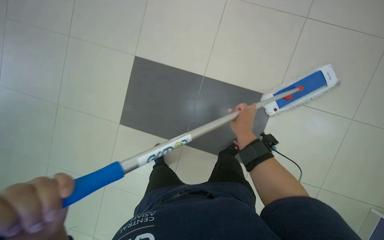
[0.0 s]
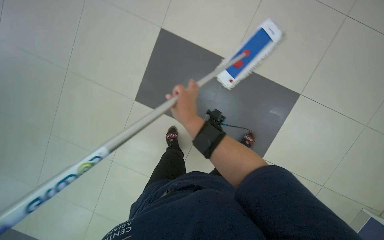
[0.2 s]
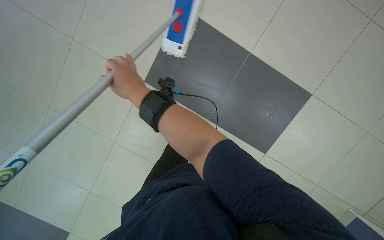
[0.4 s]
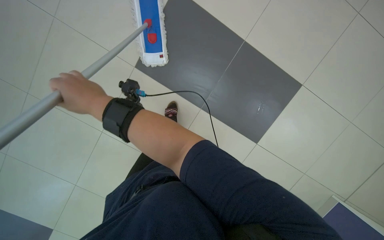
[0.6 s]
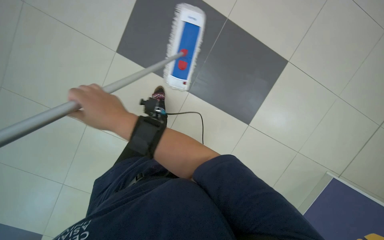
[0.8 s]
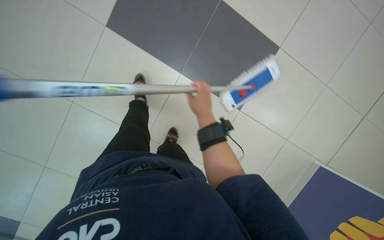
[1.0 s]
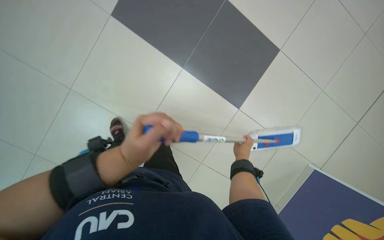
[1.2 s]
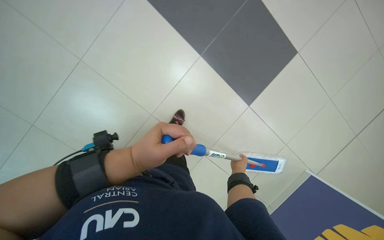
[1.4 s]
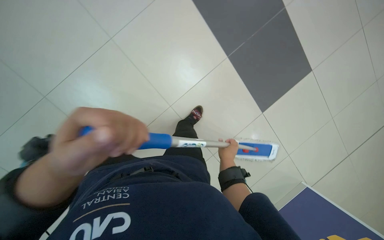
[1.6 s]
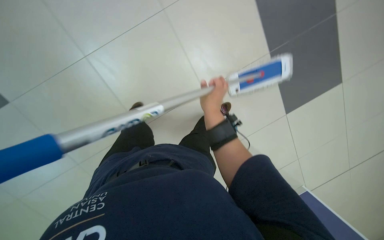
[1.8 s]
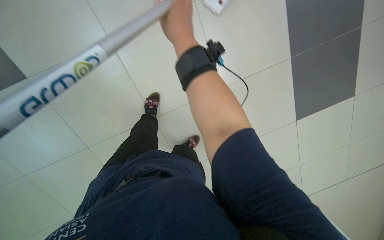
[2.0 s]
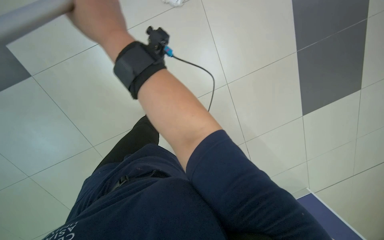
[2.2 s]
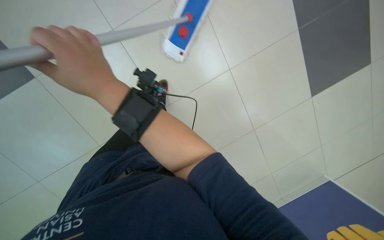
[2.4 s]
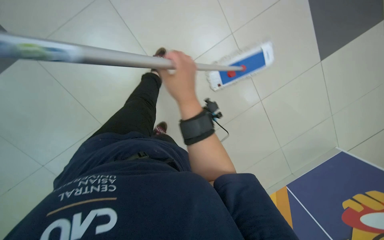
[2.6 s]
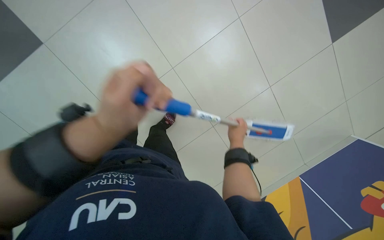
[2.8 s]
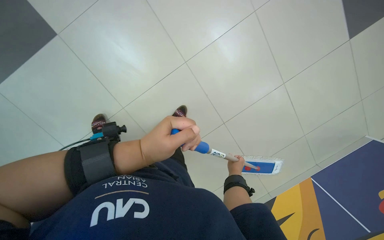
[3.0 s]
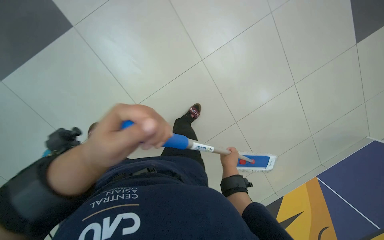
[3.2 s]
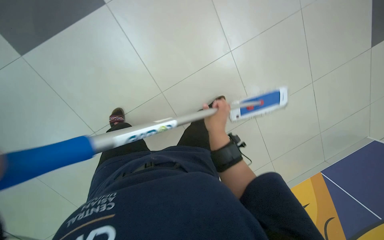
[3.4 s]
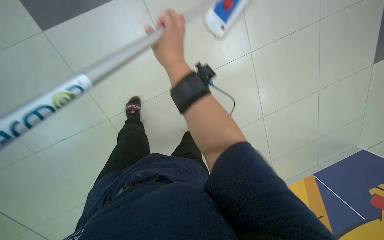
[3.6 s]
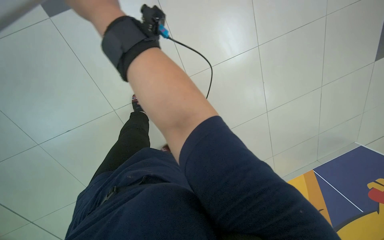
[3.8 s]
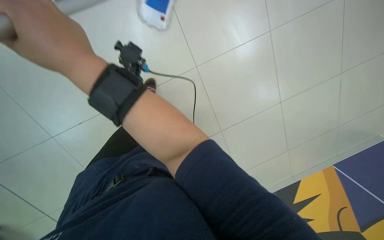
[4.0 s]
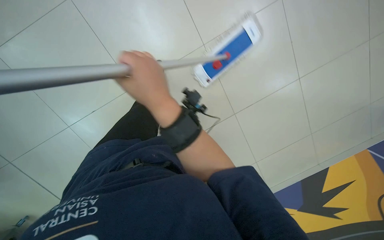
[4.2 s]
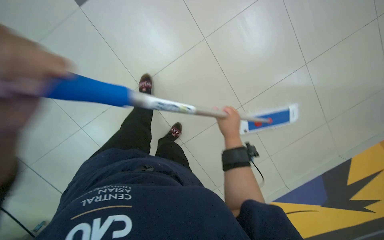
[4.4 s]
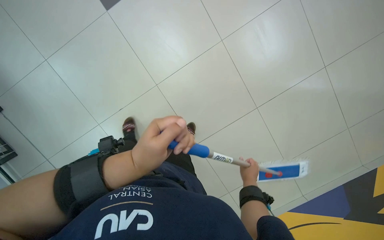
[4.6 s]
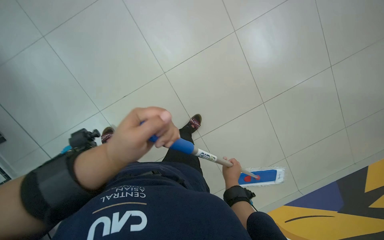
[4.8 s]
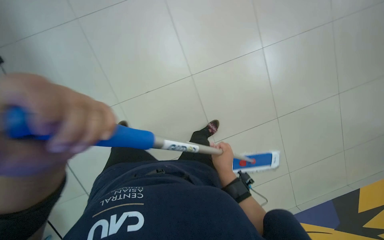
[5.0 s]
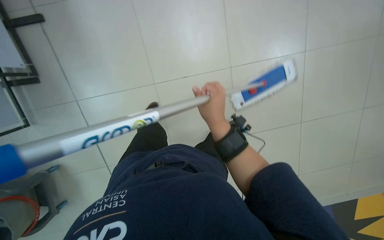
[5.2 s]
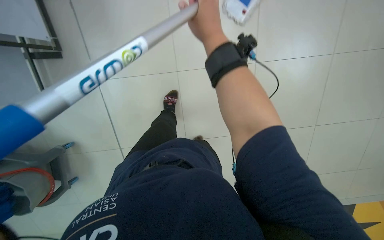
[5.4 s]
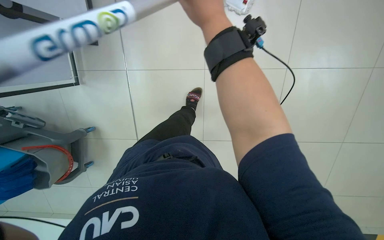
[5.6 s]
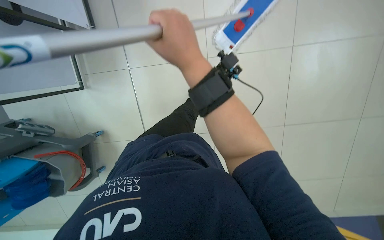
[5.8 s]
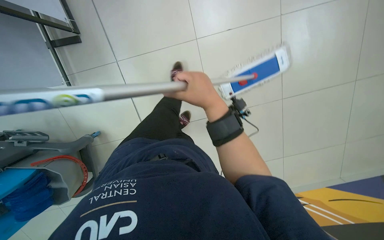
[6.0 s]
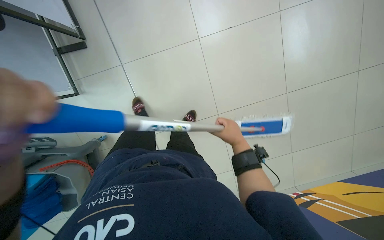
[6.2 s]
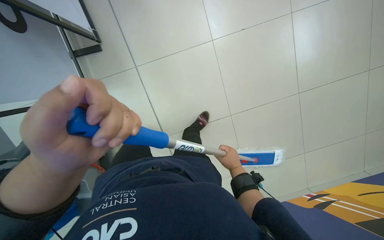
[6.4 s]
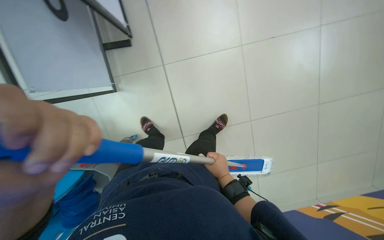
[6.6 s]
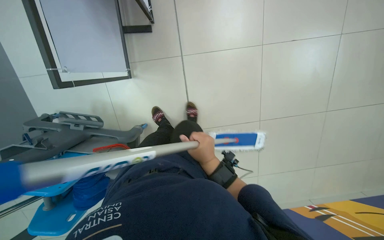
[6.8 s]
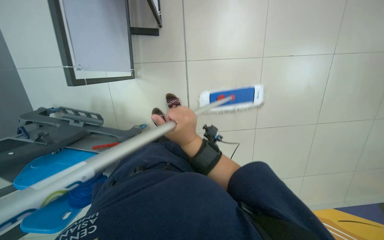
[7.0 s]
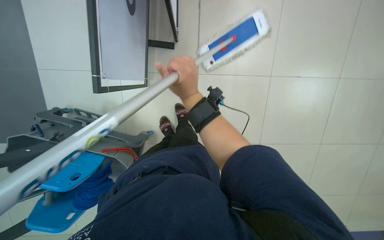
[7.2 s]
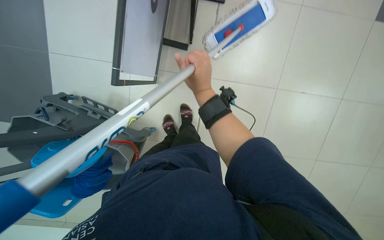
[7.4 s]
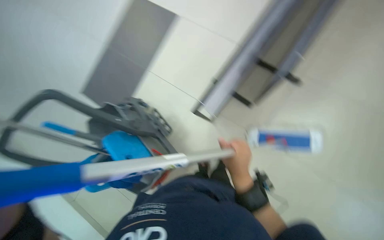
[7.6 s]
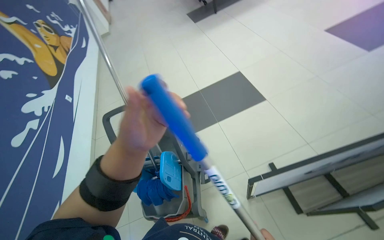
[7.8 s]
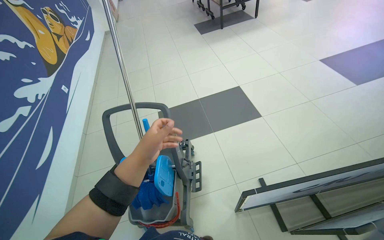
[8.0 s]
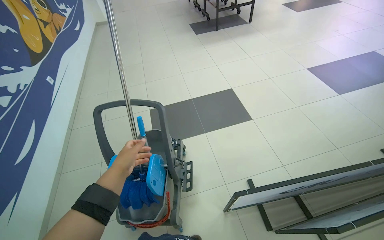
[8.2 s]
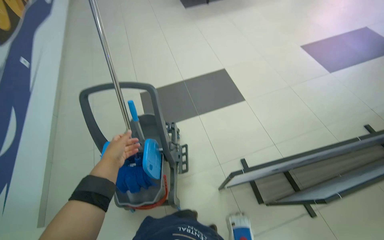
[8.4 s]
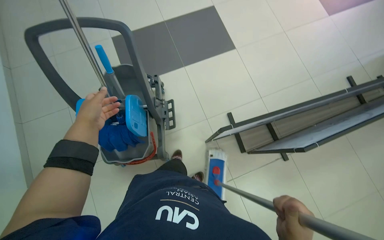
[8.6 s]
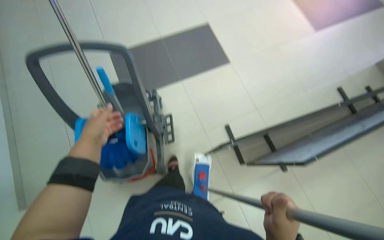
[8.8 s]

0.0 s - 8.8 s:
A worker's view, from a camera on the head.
Job: mopping floor.
The whole recording: Mopping office floor with flat mop. The worker mops the office floor using a flat mop and a cleaning cart.
1.4 s - 3.0 s: The right hand reaches approximately 40 cm nearer to the camera, then returns.
3.0 s - 4.4 s: The camera travels to the left, approximately 70 cm.
4.4 s - 5.8 s: The head turns to the left by about 25 degrees. The right hand goes up and down the picture, about 40 cm each way, reversing 2 times.
7.4 s - 8.8 s: Everything in view rotates about 40 degrees clockwise.

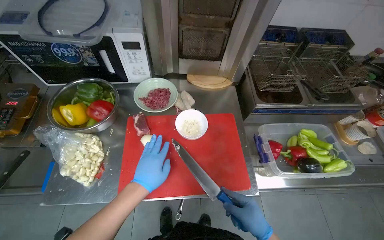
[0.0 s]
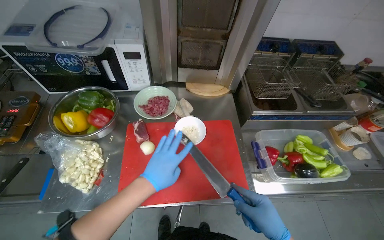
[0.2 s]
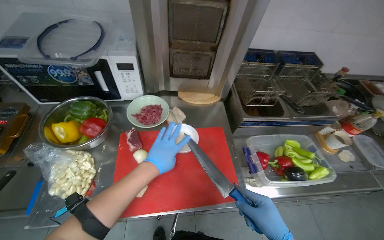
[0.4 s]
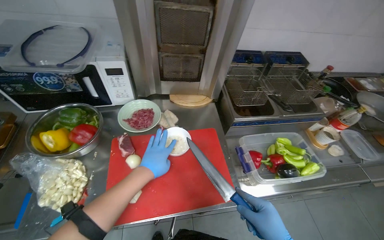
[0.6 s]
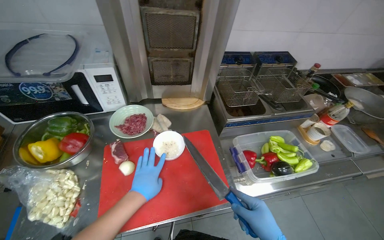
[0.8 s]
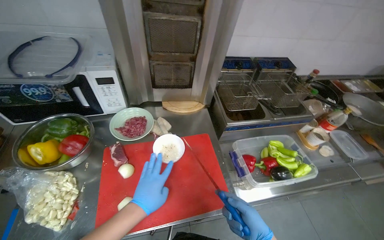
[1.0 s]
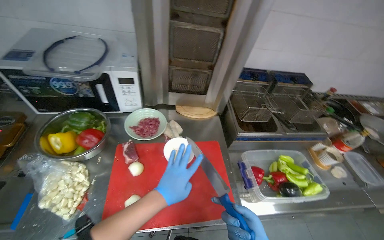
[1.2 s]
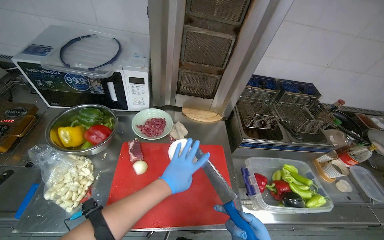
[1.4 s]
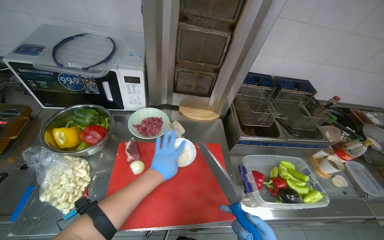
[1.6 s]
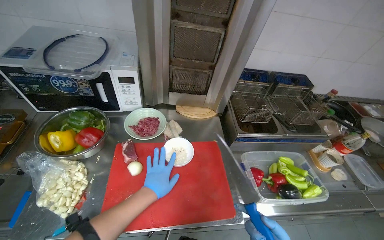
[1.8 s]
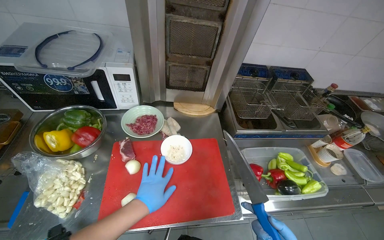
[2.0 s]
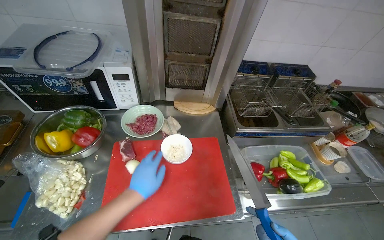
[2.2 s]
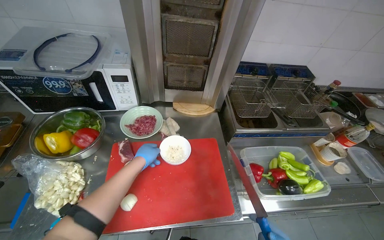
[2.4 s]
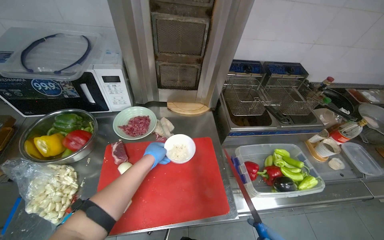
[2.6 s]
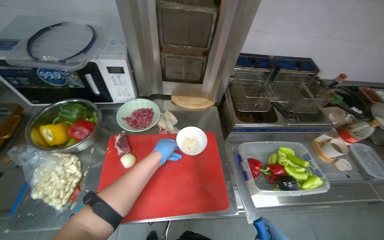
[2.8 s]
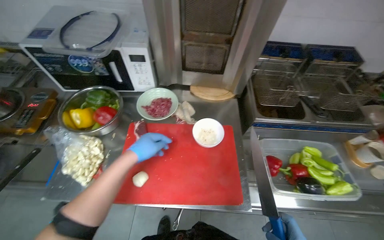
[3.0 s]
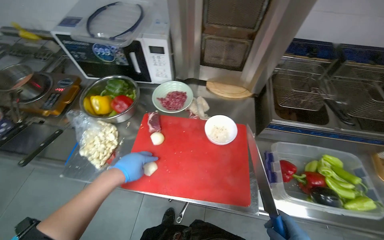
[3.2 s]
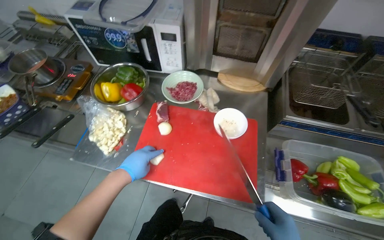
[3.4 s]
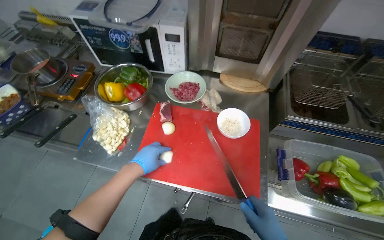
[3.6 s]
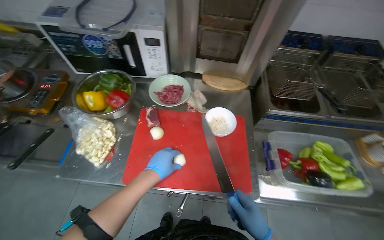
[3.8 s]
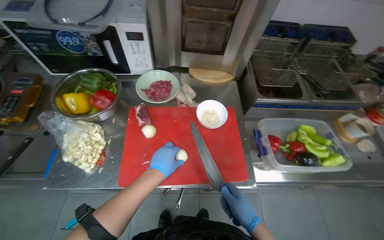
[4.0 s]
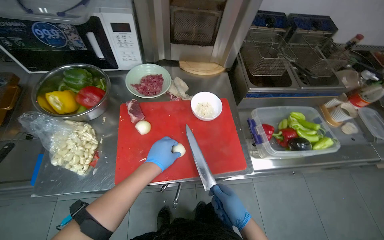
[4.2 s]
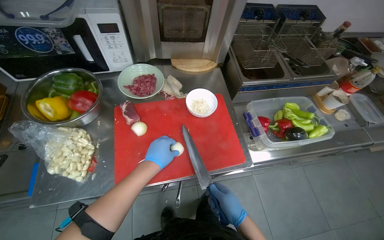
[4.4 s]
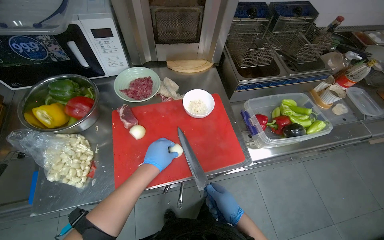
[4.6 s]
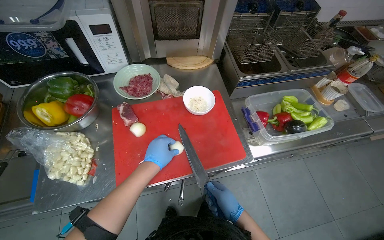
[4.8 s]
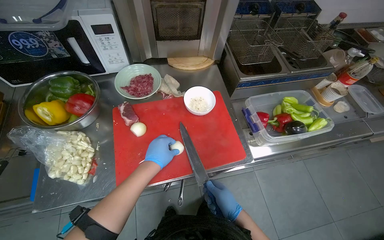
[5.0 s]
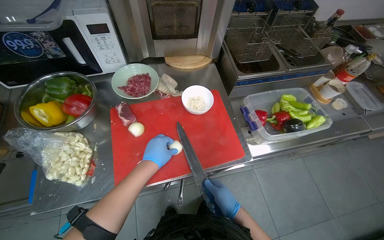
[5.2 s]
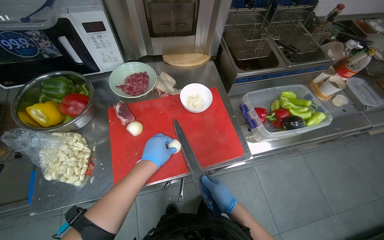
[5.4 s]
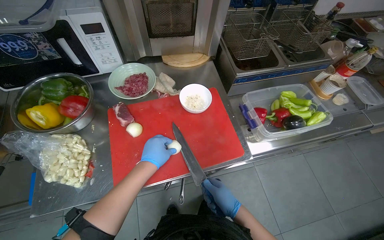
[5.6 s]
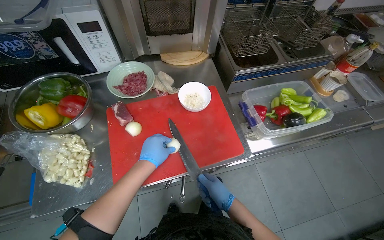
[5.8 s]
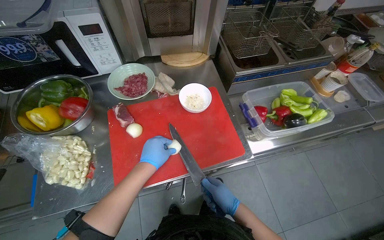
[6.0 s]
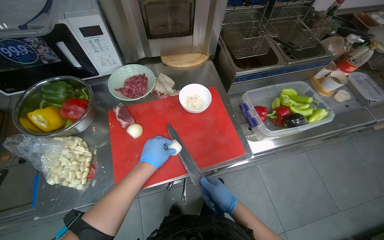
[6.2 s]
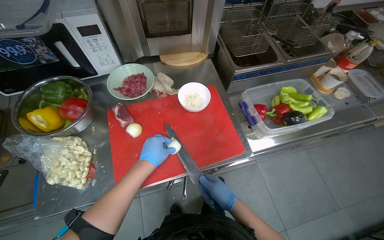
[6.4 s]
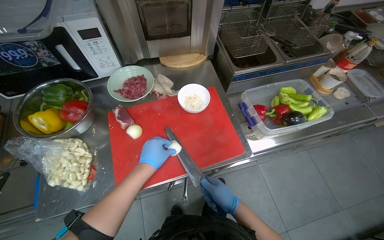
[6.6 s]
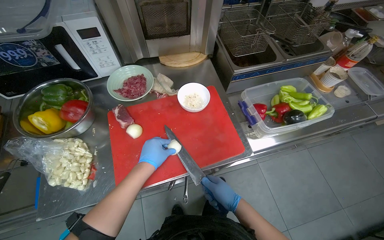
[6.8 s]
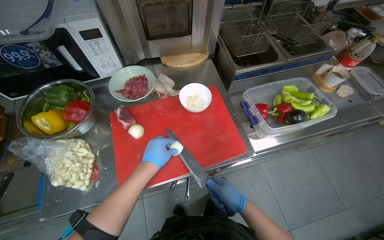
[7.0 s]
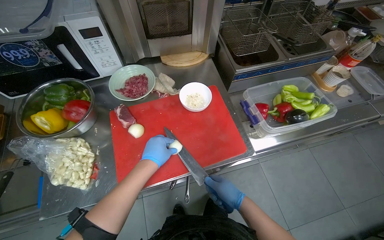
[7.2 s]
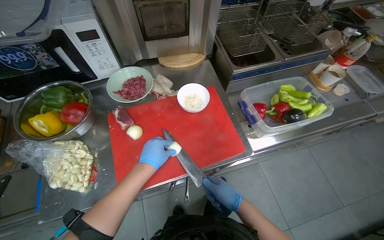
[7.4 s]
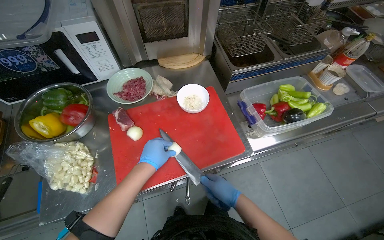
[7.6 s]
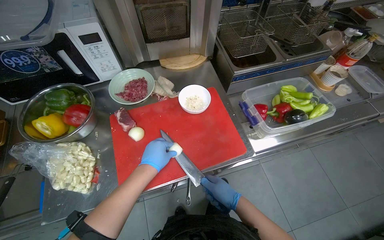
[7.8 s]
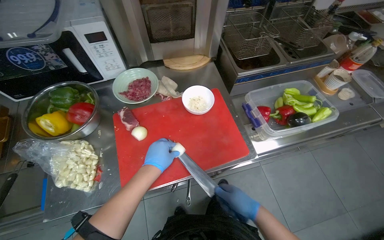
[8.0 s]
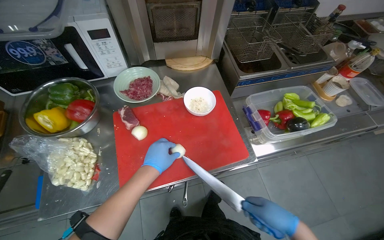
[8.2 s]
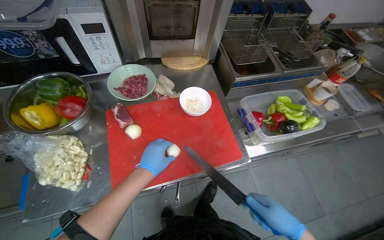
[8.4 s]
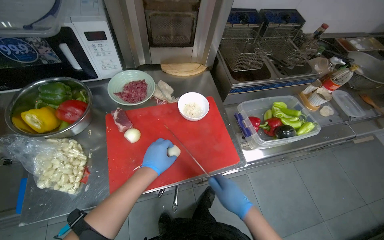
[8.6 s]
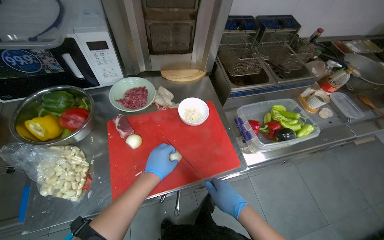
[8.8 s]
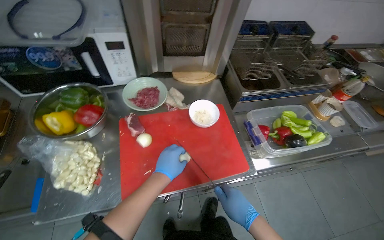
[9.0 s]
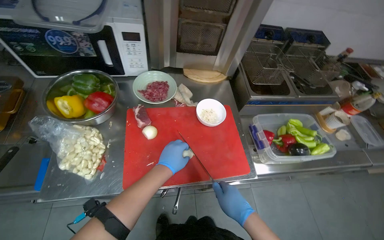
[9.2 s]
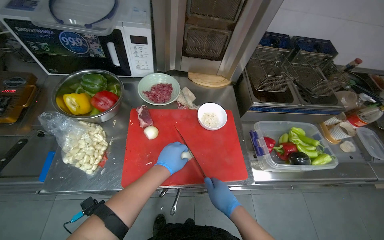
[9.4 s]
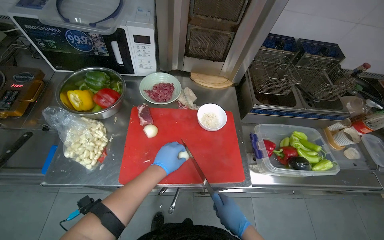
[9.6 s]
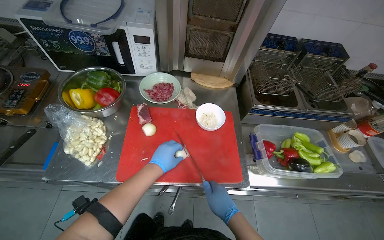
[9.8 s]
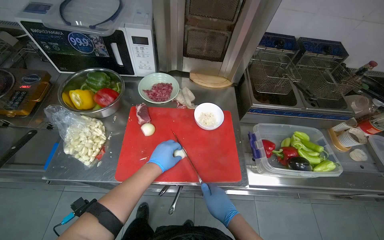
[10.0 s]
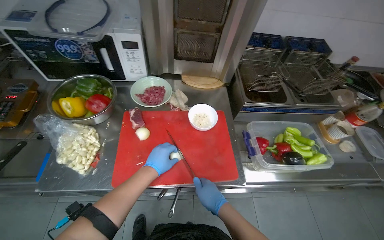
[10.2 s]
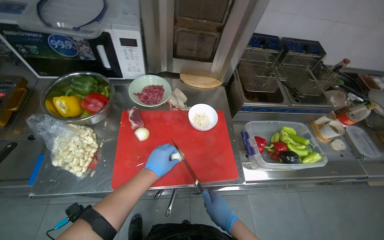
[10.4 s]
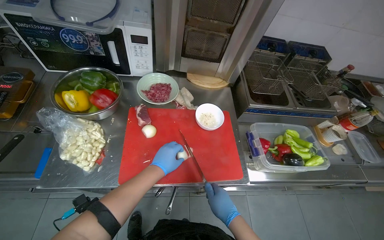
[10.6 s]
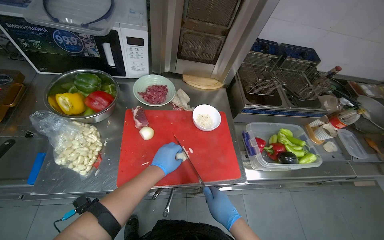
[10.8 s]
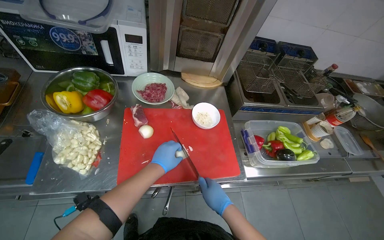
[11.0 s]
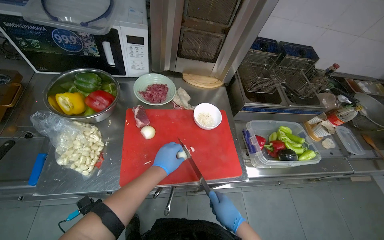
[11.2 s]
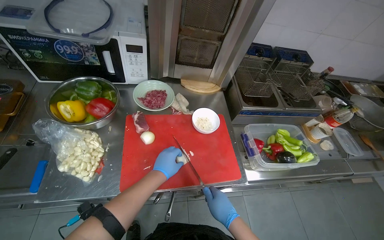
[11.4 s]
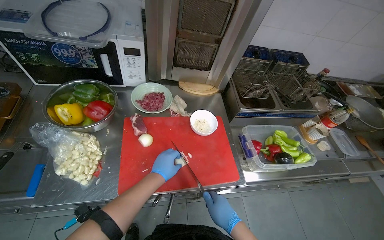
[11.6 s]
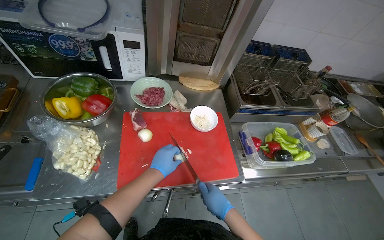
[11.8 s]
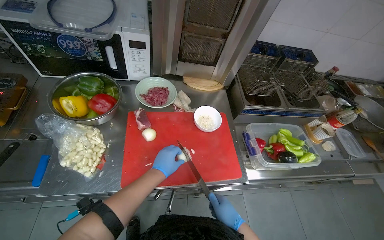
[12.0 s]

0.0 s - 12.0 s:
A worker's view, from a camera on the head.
Job: preparing food.
The whole recording: Chopping onions on cutting board. The worker chops onions on a red cutting board and performs other kitchen tasks in between.
4.4 s - 7.6 s: The hands are busy where they are.
9.0 s - 12.0 s: The hands work in one place, with small movements.
